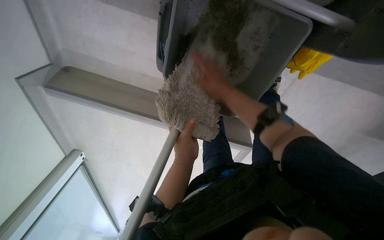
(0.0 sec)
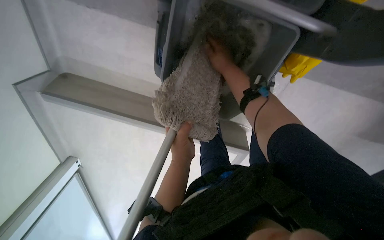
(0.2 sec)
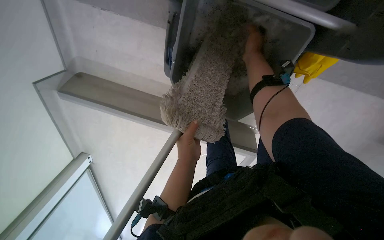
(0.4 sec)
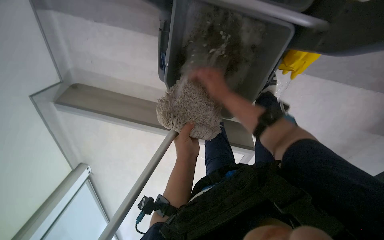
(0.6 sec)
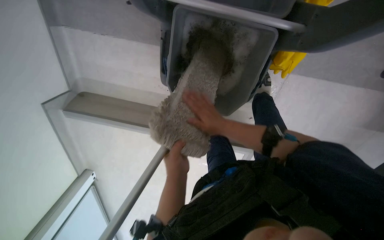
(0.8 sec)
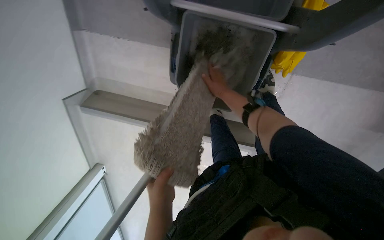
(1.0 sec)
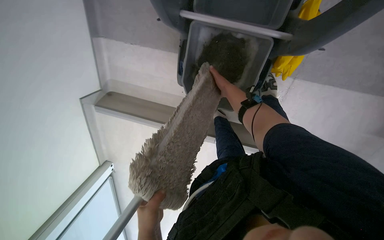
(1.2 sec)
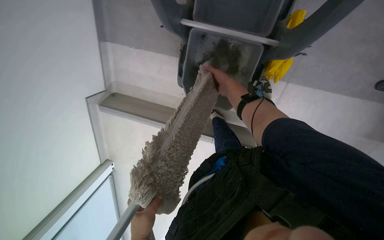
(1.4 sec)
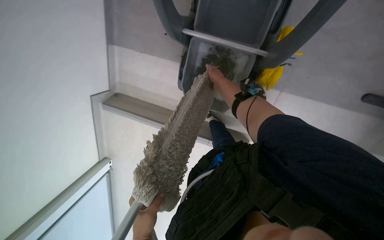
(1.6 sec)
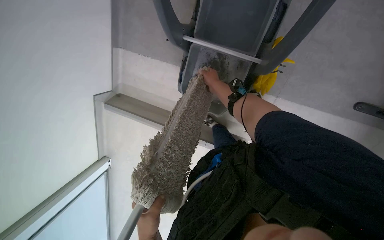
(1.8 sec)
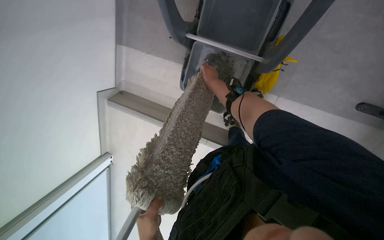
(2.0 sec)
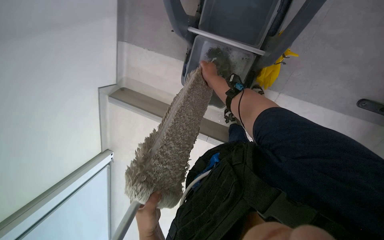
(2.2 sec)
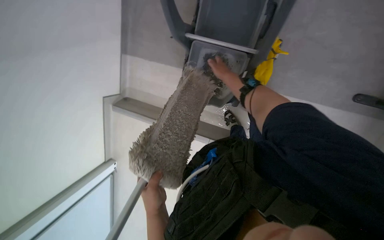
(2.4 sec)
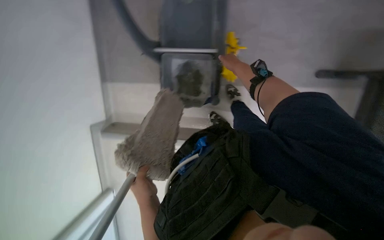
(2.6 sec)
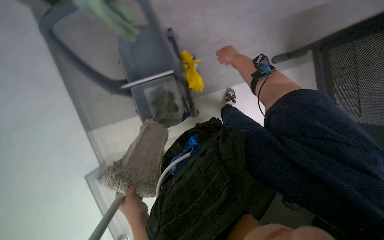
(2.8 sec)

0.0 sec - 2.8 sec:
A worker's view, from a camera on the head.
Job: preparing cleaning supplies.
The whole recording: Removing and washing mop cloth. The worker removes the cloth from the mop and washes it.
0.0 sec - 1.4 sec: The camera pitches upward, by approximately 15 degrees. The right hand goes up and down the picture, roughly 25 cm each way, reversing 2 times.
1.4 sec - 2.8 sec: The camera is carried about 40 cm. The wearer looks approximately 15 degrees further upward.

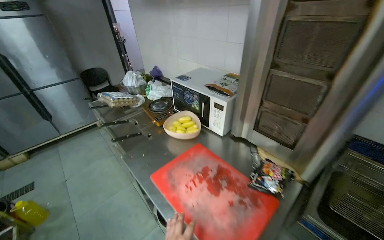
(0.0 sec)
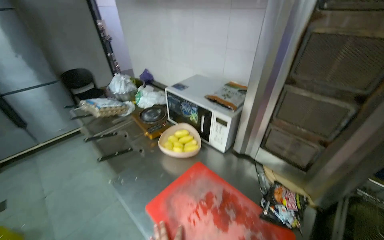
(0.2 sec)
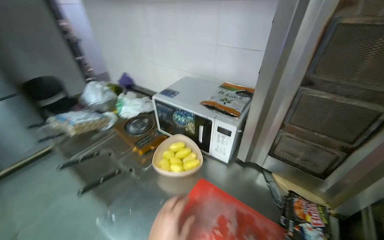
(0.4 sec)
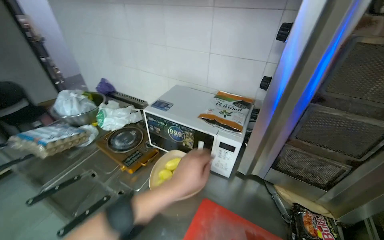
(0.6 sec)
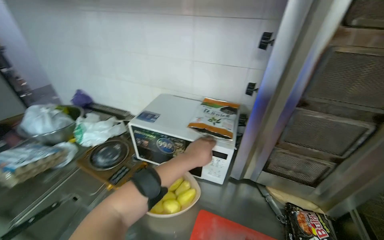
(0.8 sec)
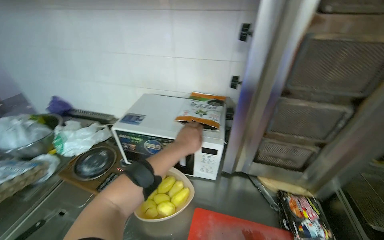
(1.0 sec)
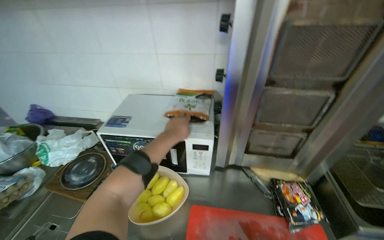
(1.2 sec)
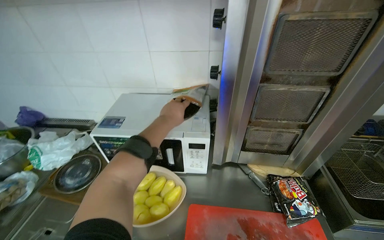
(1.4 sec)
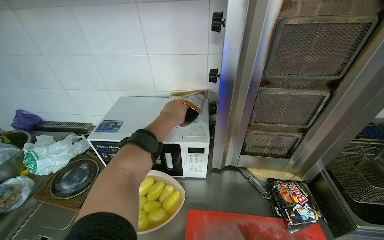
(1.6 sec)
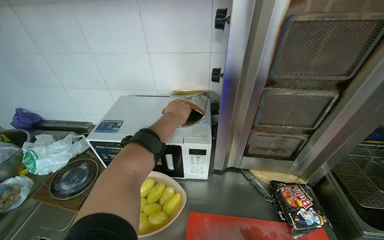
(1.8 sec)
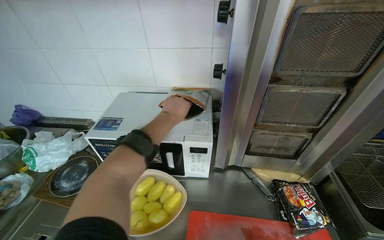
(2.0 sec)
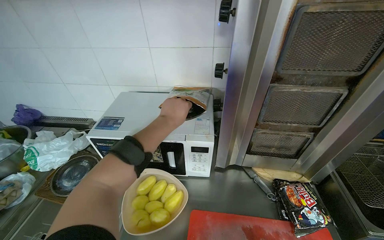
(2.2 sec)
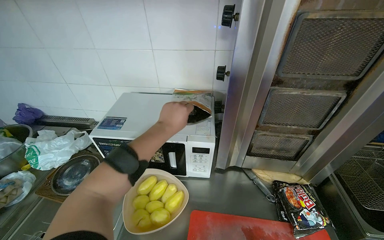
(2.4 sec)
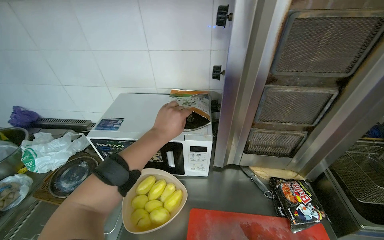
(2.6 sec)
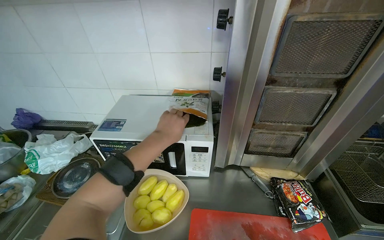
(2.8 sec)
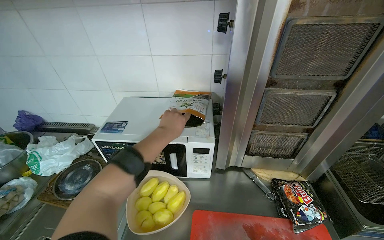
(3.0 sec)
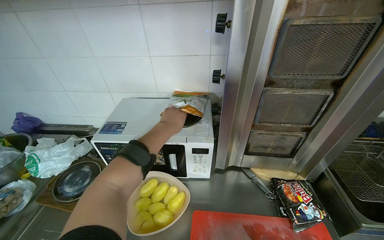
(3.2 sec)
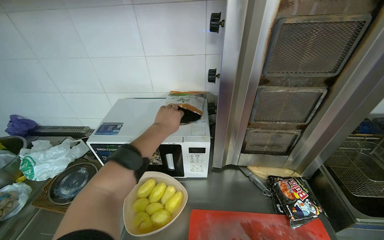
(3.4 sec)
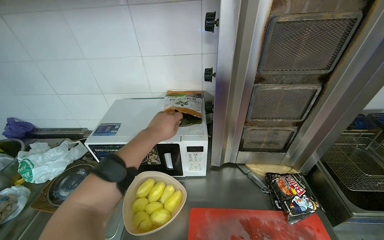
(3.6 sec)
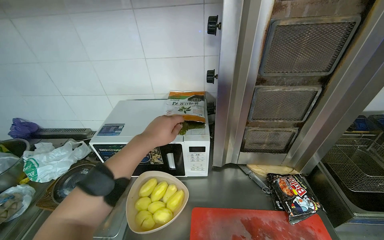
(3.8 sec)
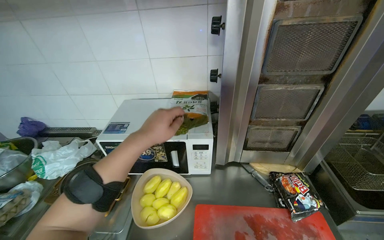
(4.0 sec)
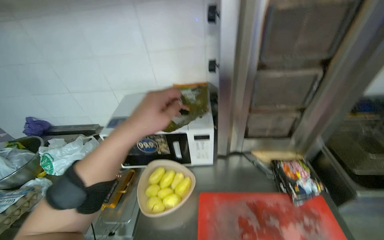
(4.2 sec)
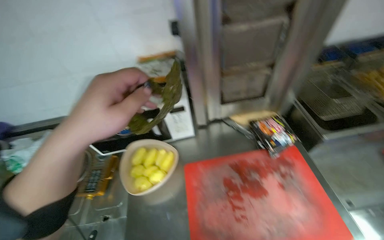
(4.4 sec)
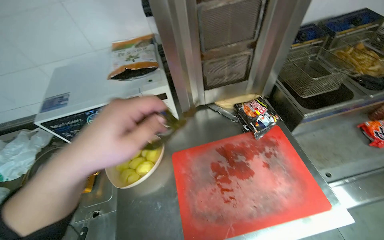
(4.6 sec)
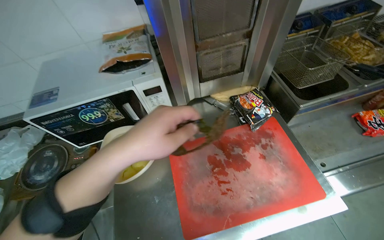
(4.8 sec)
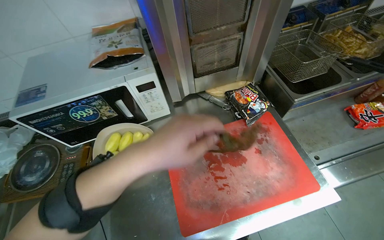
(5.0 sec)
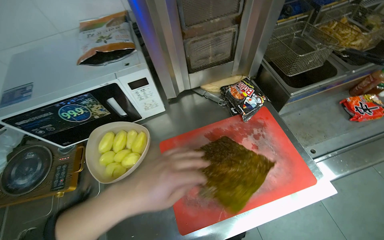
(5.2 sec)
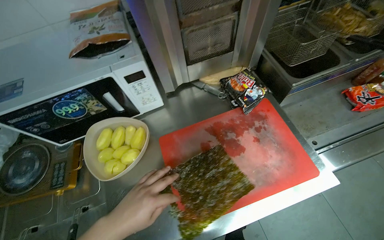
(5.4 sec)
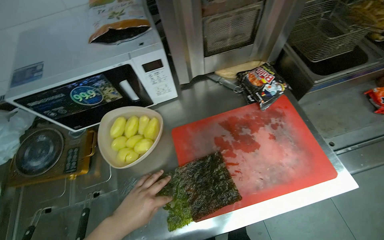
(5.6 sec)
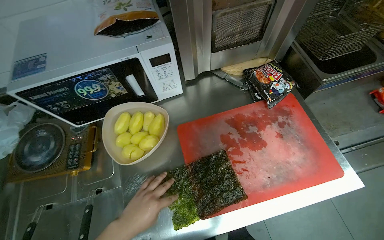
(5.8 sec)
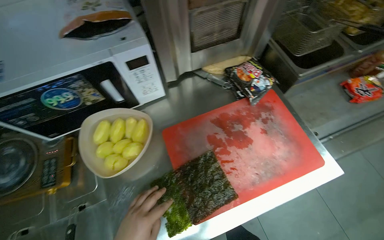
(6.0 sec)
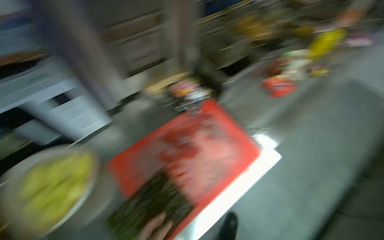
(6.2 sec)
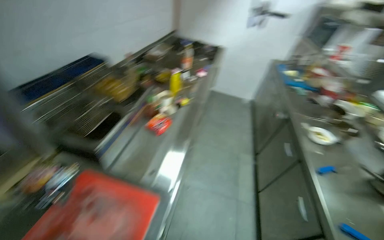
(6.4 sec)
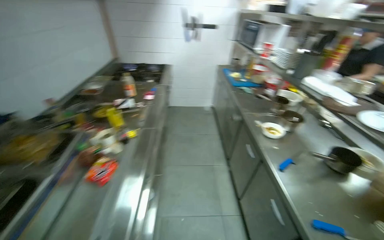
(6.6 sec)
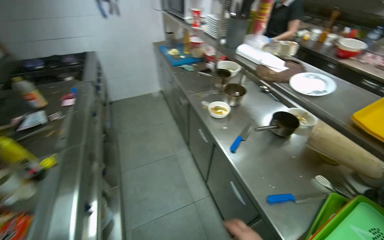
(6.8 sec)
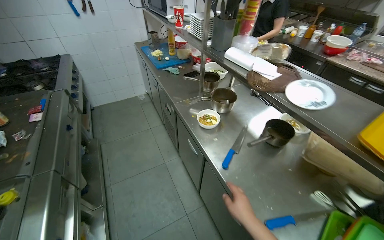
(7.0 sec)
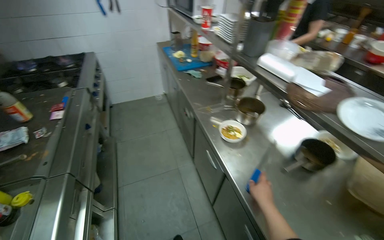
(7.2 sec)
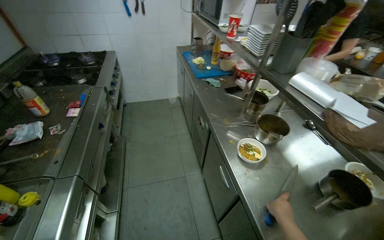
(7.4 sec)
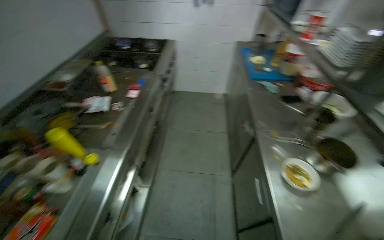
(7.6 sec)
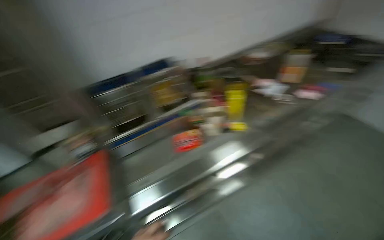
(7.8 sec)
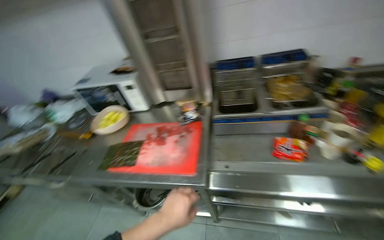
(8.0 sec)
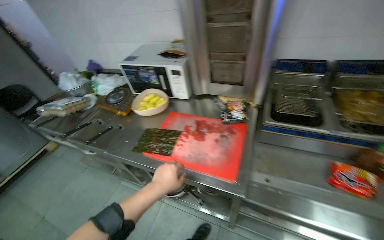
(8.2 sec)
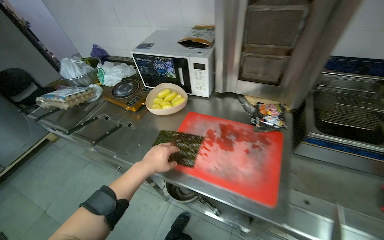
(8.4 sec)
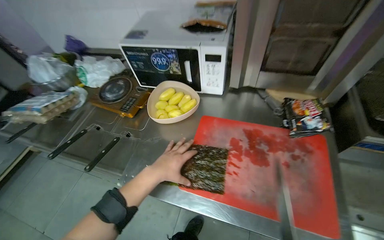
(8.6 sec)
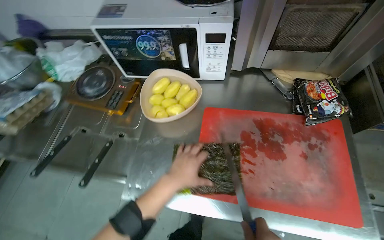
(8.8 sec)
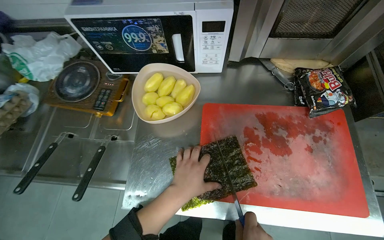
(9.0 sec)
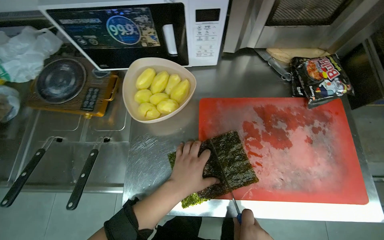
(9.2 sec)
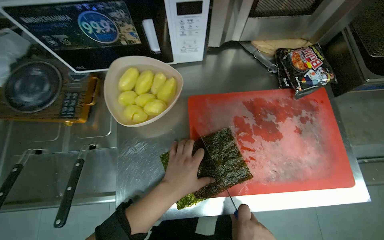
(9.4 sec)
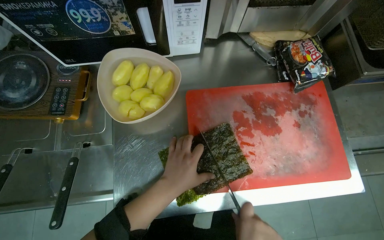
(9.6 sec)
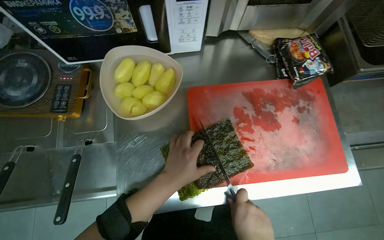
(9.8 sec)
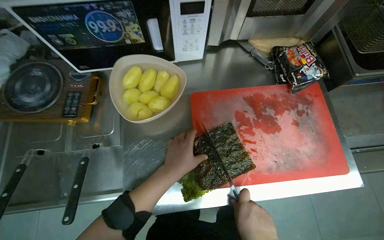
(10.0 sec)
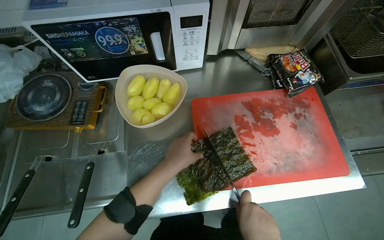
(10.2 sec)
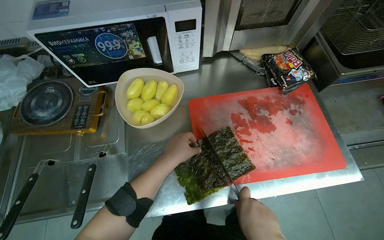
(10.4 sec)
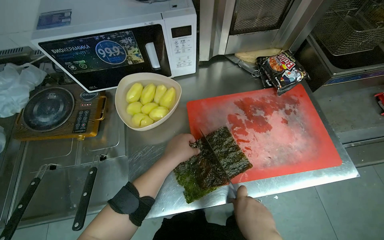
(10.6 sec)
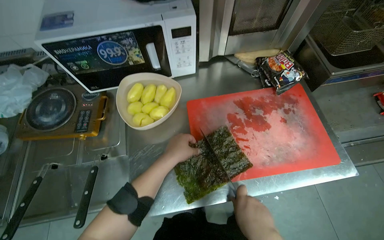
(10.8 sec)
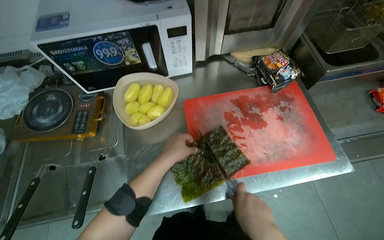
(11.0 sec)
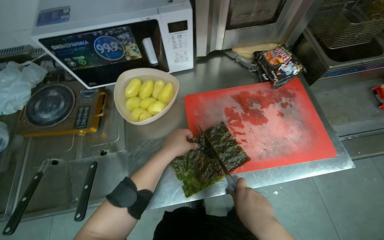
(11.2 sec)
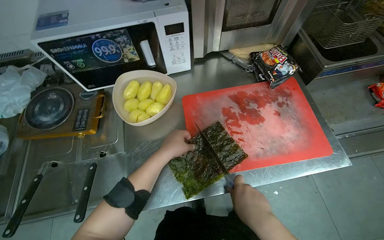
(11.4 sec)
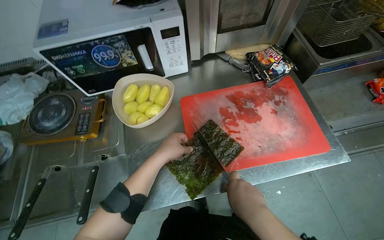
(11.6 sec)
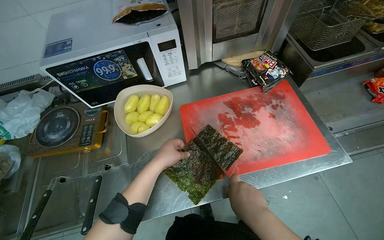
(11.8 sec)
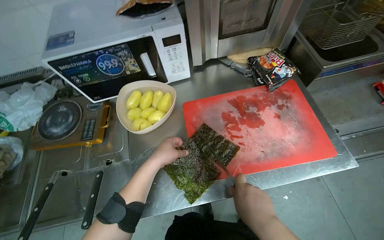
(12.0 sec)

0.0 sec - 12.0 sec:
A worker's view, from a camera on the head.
Job: preparing food.
The whole recording: Preparing seaweed for garnish. The worker takes a package of seaweed and cuts it into smaller pieces on a cutting board.
0.0 sec - 1.6 sec: The camera is carried about 50 cm. The head rotates roughly 40 degrees to the right.
3.0 sec - 4.4 sec: The left hand moves nearer to the camera, roughly 20 cm.
4.4 sec - 6.0 sec: The wearer looks some 15 degrees further downward.
6.0 sec - 7.6 sec: The camera travels some 1 m. The wearer looks some 70 degrees further to the right.
7.6 sec - 9.0 sec: The head travels about 60 cm. The wearer looks roughly 110 degrees further to the left. The view tilts some 20 degrees downward.
10.4 sec - 12.0 sec: The hands are busy where they are.

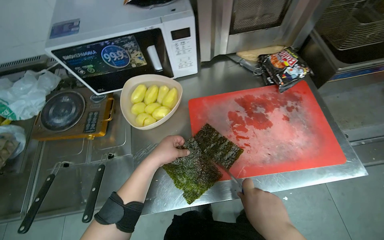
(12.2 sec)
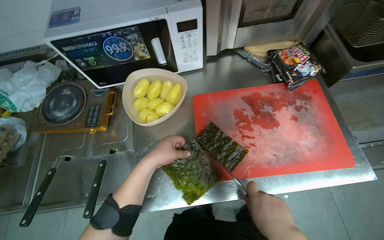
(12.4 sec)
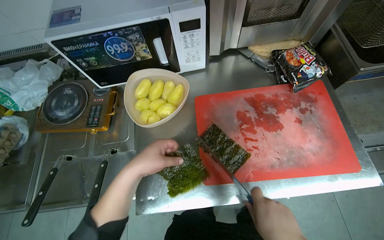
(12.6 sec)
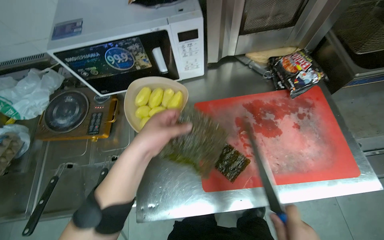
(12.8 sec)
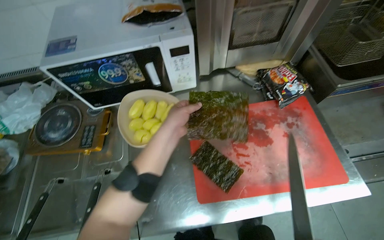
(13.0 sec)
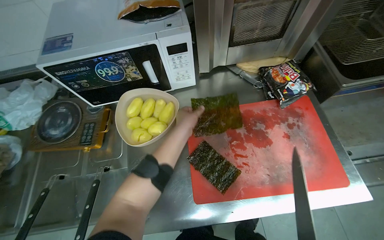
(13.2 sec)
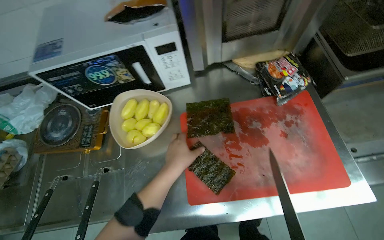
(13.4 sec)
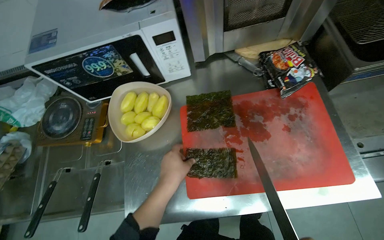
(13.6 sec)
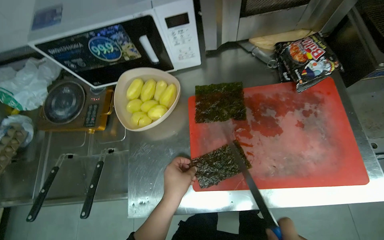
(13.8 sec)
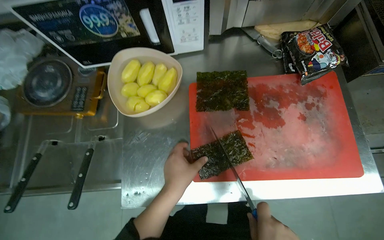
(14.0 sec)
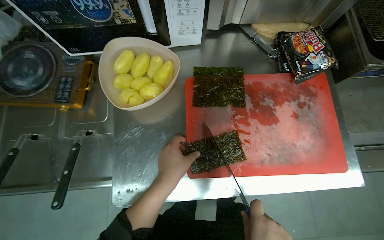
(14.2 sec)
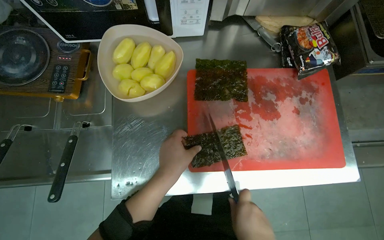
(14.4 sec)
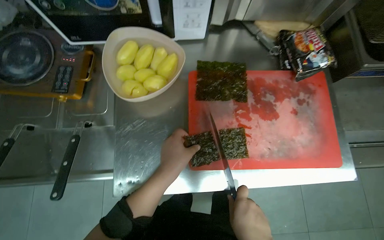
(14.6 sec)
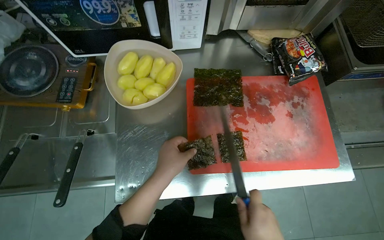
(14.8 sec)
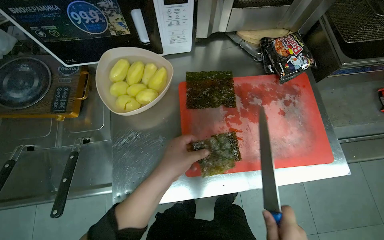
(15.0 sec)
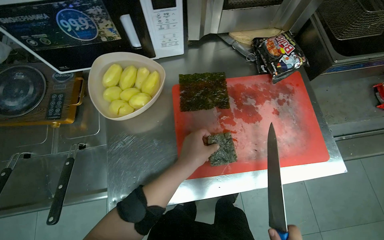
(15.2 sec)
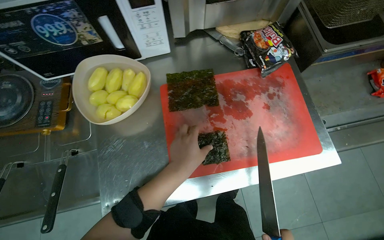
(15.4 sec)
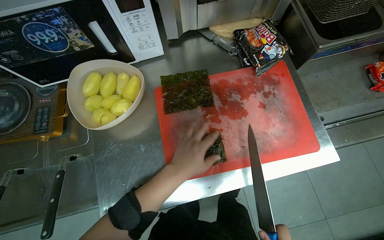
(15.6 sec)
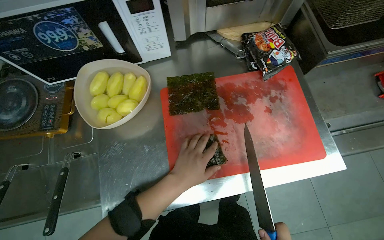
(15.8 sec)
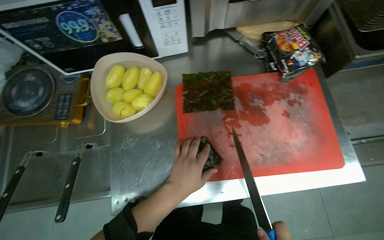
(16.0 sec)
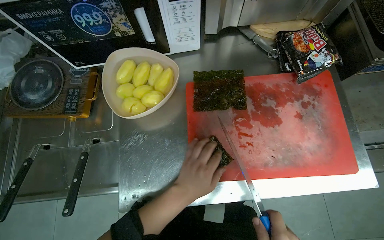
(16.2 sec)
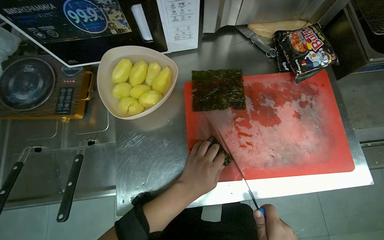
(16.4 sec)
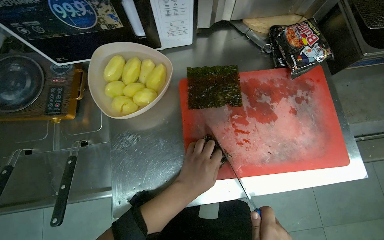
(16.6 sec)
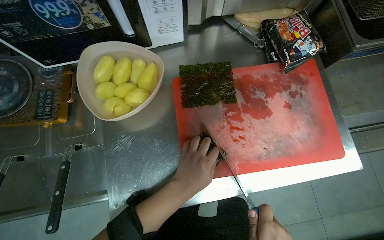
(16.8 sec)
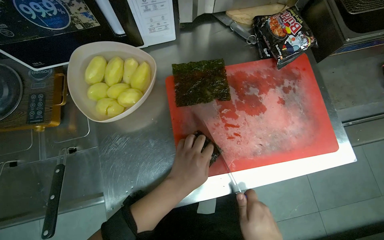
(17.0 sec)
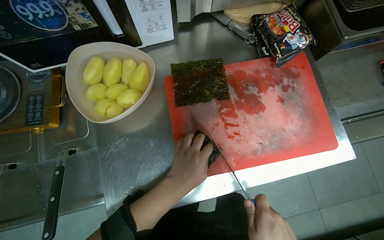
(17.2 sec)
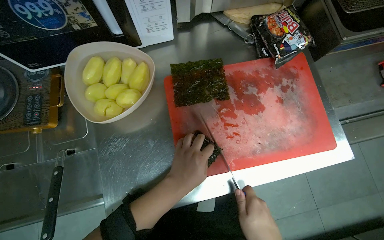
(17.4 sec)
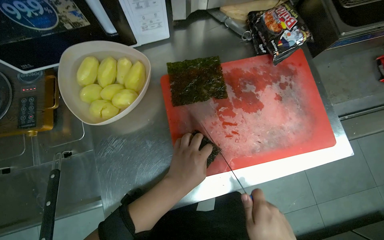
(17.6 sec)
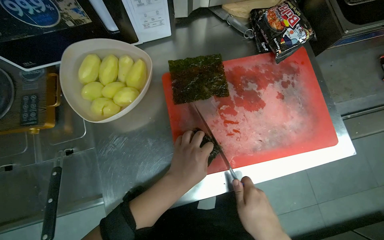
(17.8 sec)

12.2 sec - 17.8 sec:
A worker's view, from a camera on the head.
Job: preparing food.
The whole recording: Preparing seaweed for garnish. The worker takes a package of seaweed and cuts it into smaller pieces on a cutting board.
12.2 sec - 13.6 sec: The left hand is displaced to the right by some 10 cm.
